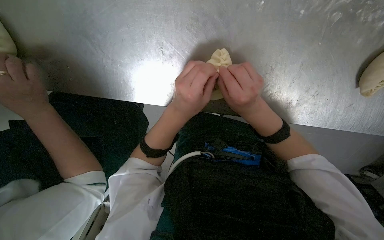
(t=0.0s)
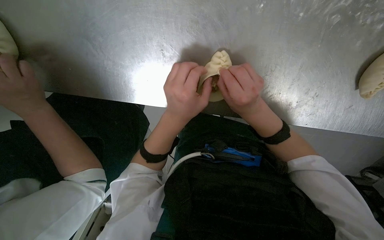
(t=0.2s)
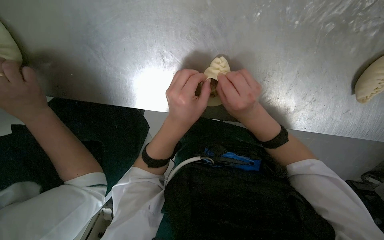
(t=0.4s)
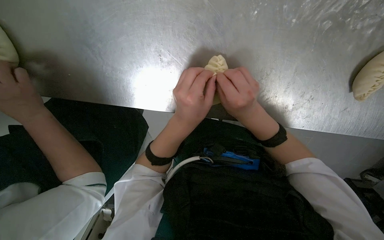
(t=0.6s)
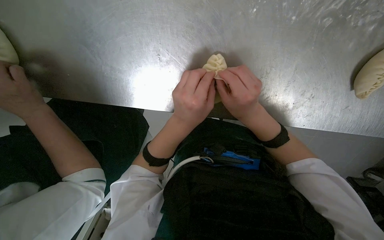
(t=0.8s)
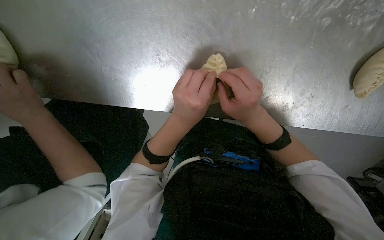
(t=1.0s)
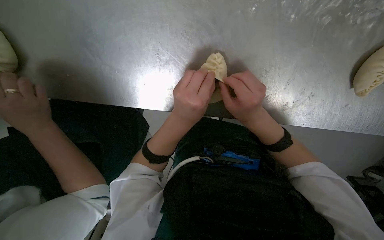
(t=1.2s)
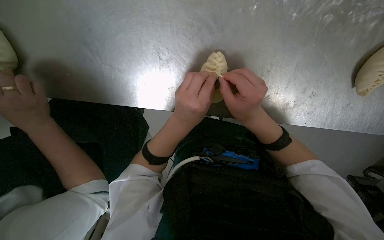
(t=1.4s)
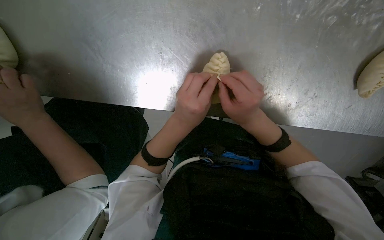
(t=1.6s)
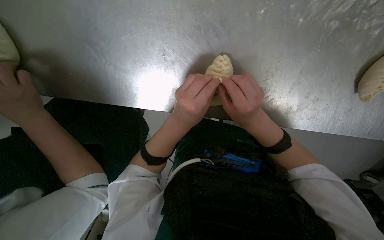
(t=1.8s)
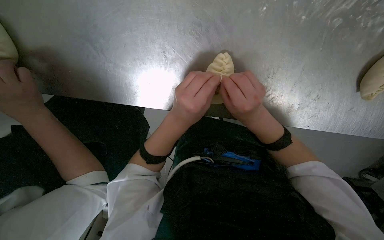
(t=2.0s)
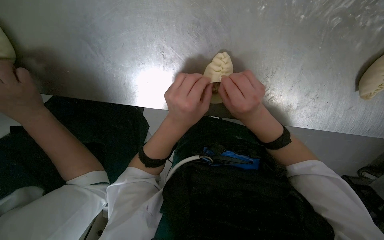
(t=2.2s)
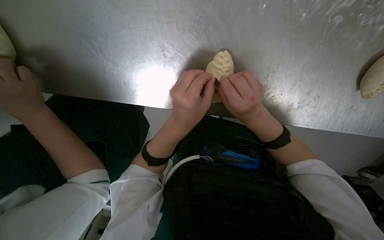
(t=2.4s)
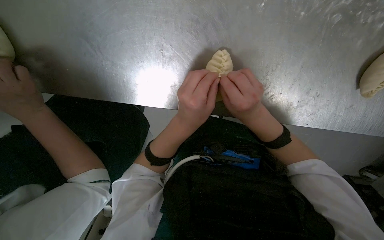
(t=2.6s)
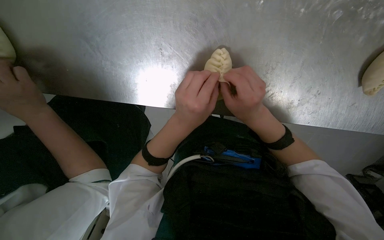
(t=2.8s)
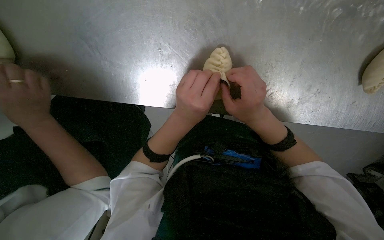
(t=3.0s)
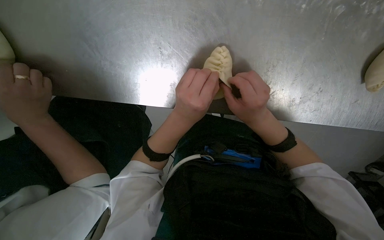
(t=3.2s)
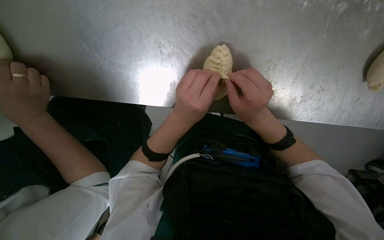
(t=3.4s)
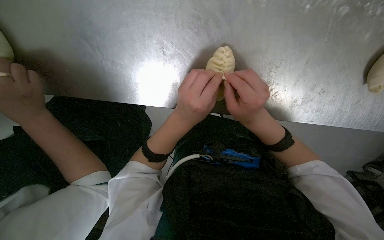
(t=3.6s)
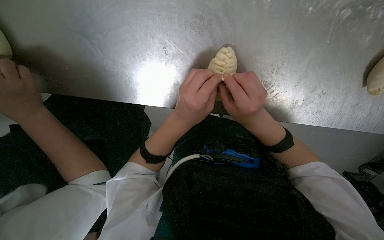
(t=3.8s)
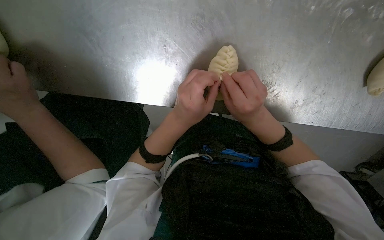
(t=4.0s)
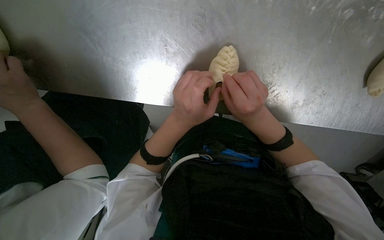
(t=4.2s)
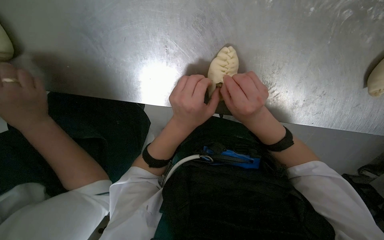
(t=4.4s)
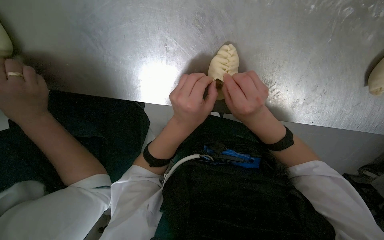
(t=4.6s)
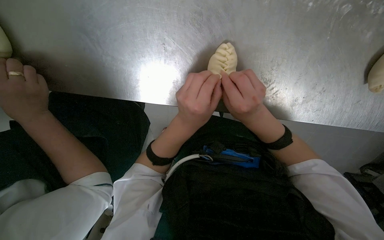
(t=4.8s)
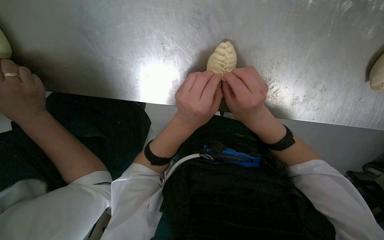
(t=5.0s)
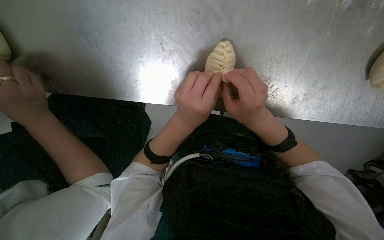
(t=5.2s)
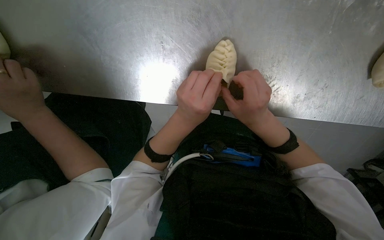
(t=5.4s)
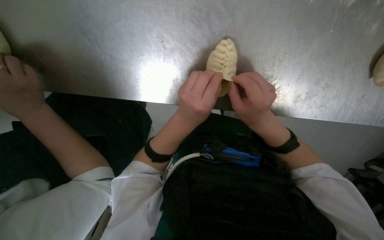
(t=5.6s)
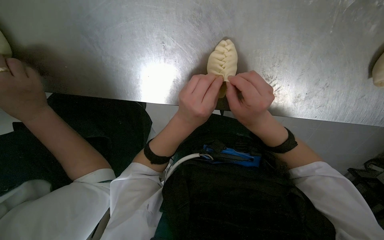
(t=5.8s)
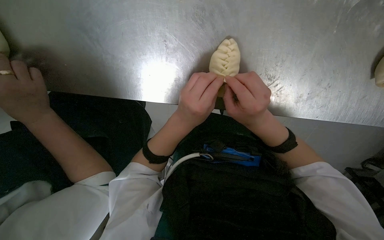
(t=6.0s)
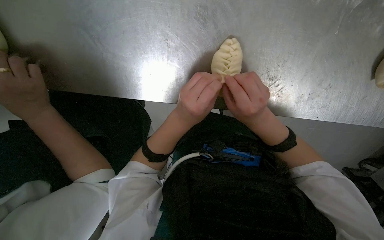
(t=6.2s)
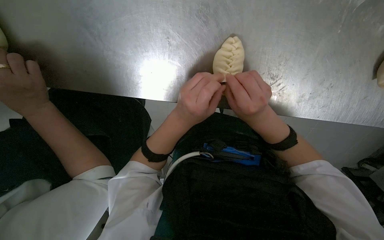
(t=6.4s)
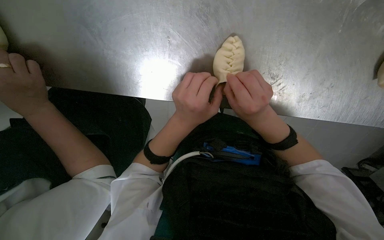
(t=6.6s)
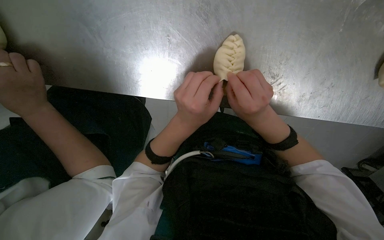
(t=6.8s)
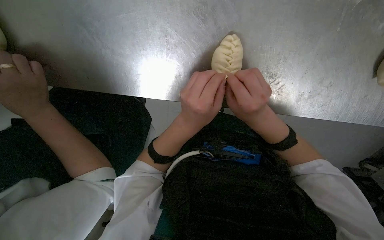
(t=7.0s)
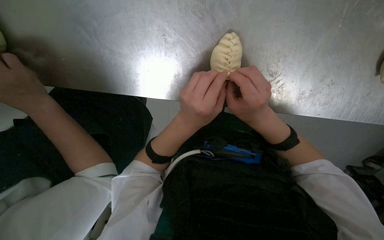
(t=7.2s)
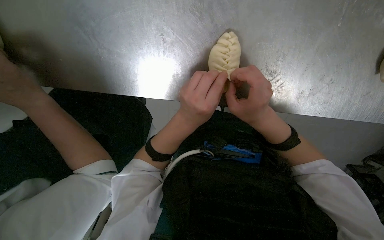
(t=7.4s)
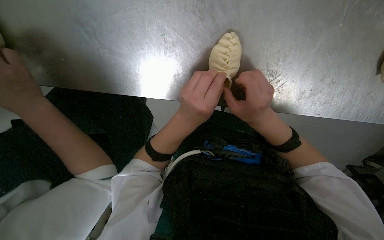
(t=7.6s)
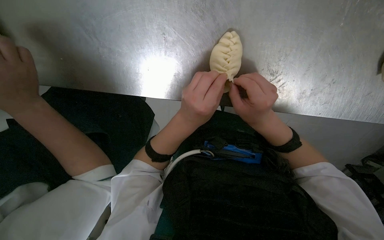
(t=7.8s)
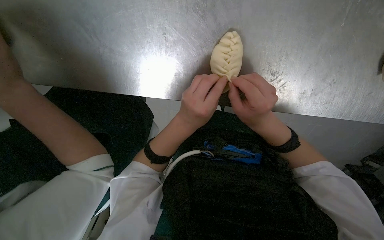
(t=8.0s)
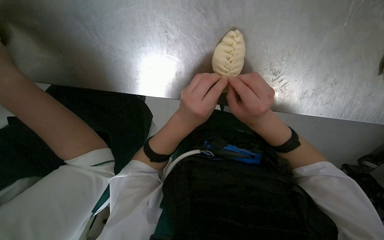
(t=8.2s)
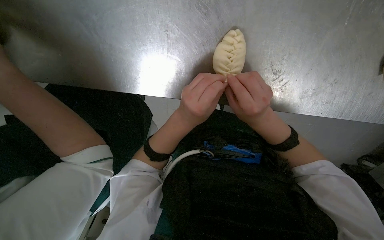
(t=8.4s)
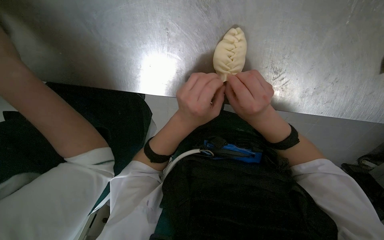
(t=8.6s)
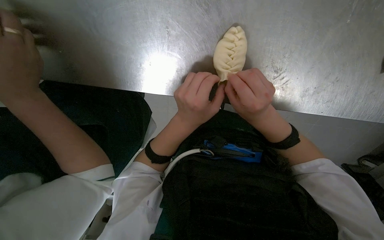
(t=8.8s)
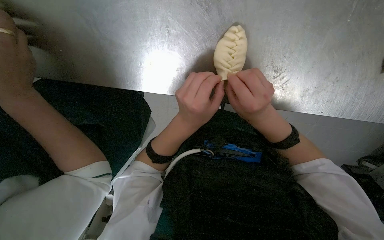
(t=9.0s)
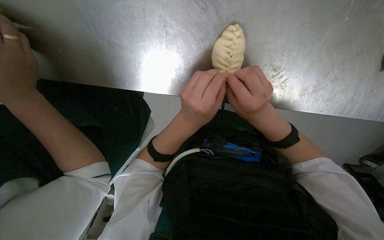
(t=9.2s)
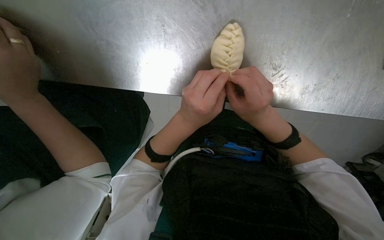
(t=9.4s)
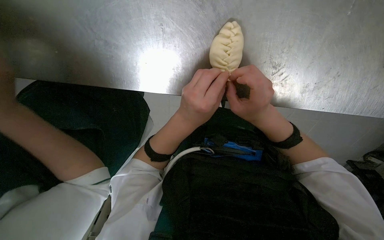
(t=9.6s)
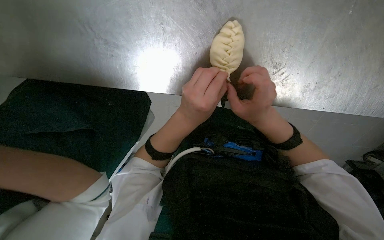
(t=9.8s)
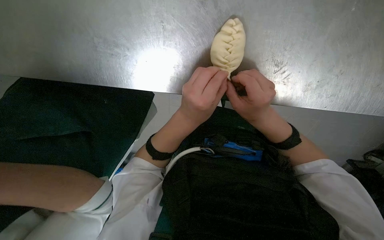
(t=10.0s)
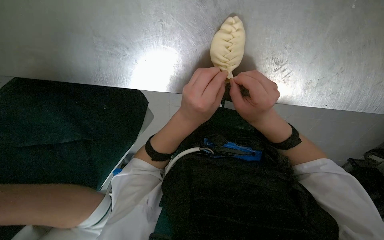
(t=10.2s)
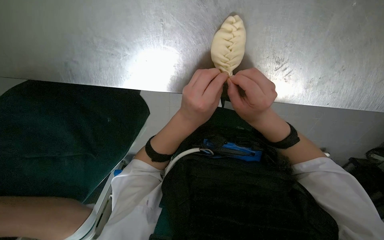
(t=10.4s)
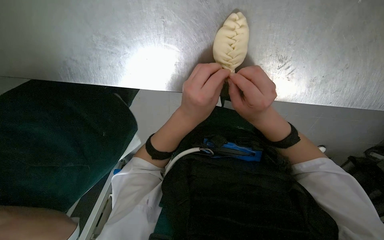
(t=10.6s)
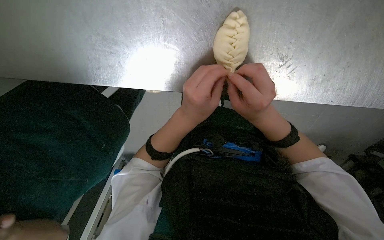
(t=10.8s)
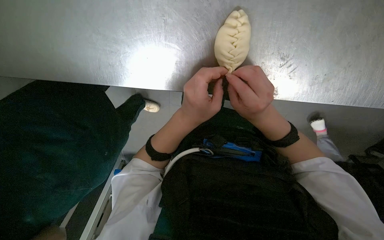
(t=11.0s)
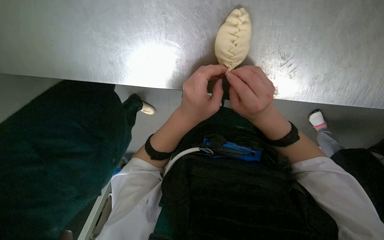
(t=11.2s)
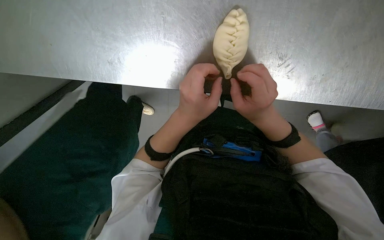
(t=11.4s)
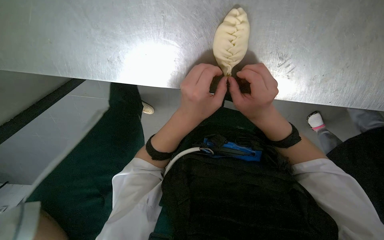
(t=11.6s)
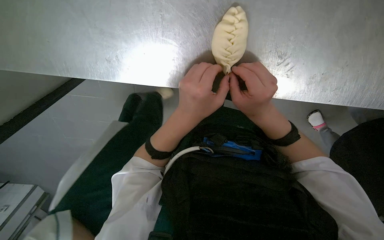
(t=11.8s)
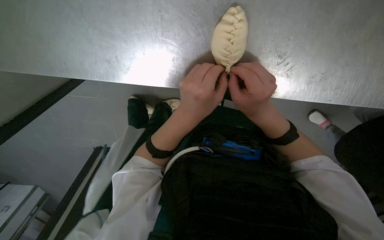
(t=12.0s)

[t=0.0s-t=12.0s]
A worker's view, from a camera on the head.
Job: preparing food.
The whole recording: Sealing meat-filled dumplings. The worker continues sealing meat-filled dough circles, pinching the edges to form a braided pattern.
t=0.0s to t=12.0s: The hands make small movements and keep their place.

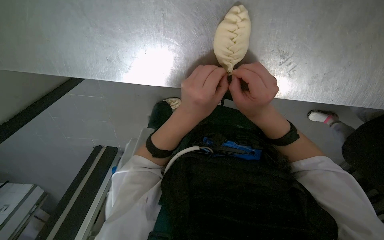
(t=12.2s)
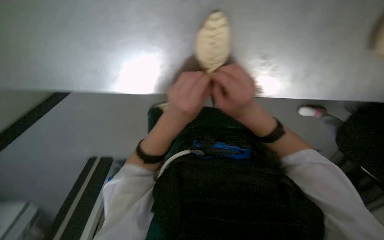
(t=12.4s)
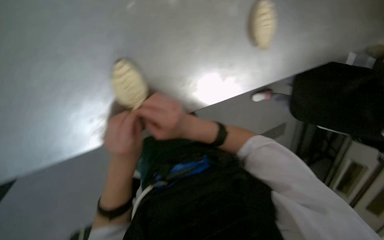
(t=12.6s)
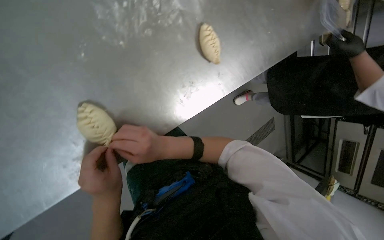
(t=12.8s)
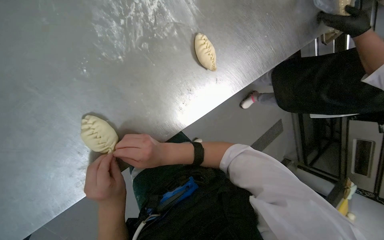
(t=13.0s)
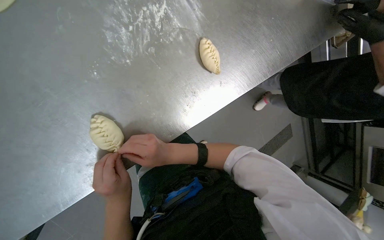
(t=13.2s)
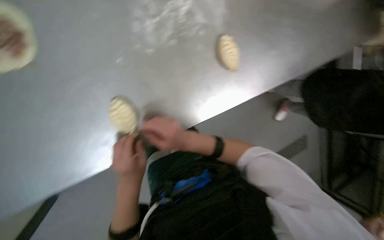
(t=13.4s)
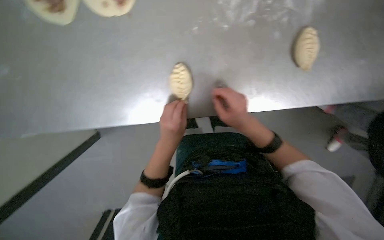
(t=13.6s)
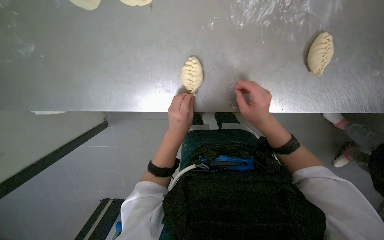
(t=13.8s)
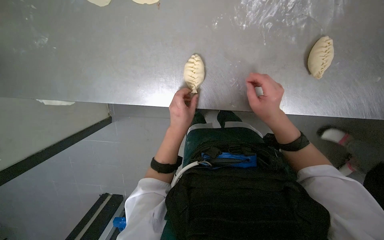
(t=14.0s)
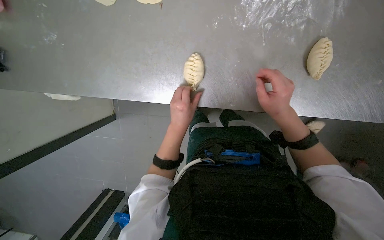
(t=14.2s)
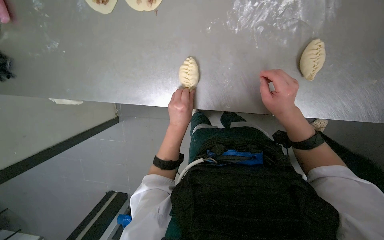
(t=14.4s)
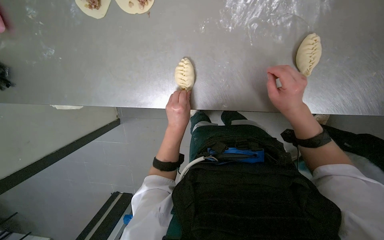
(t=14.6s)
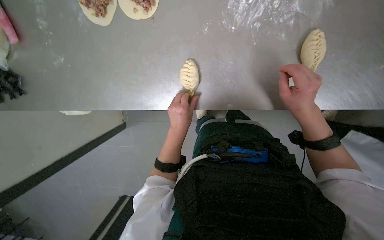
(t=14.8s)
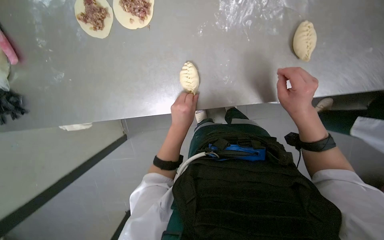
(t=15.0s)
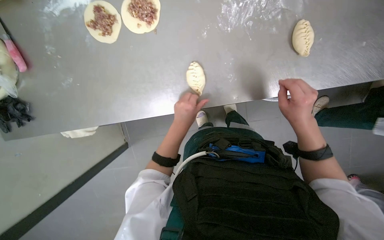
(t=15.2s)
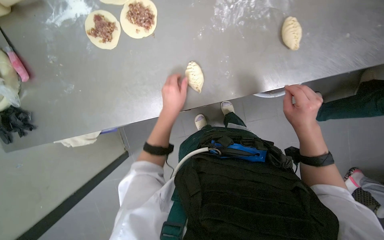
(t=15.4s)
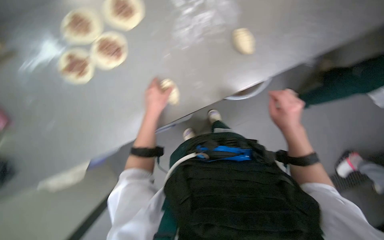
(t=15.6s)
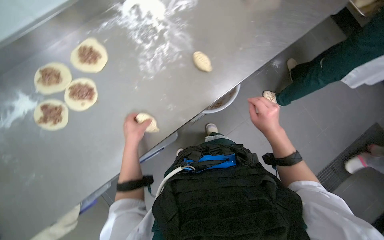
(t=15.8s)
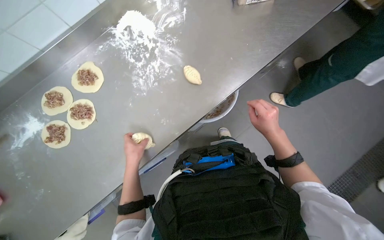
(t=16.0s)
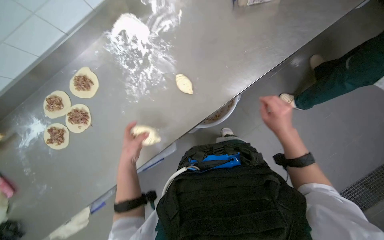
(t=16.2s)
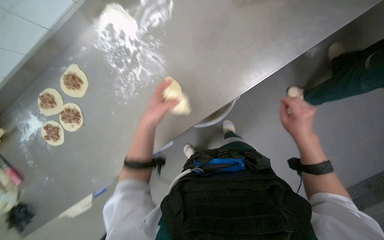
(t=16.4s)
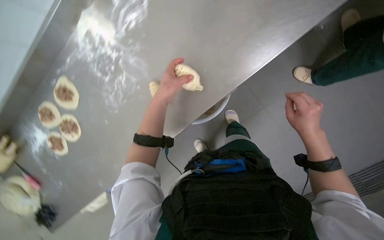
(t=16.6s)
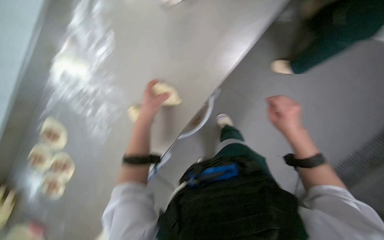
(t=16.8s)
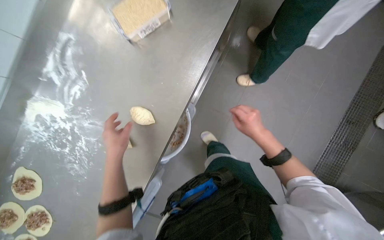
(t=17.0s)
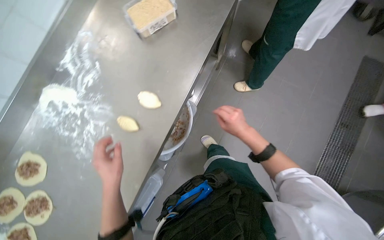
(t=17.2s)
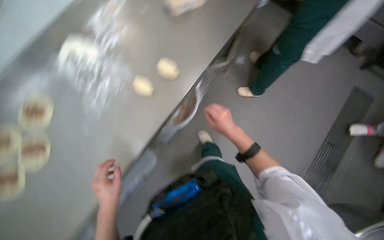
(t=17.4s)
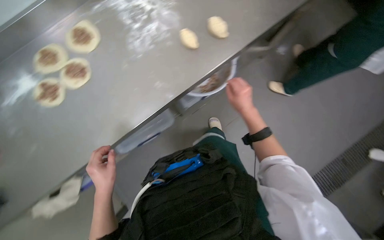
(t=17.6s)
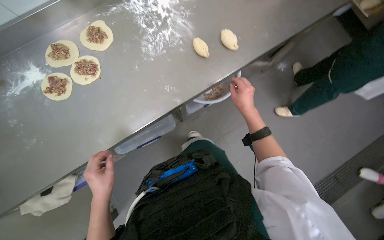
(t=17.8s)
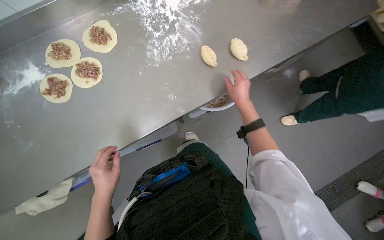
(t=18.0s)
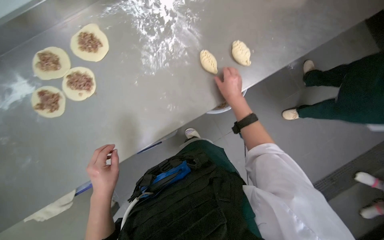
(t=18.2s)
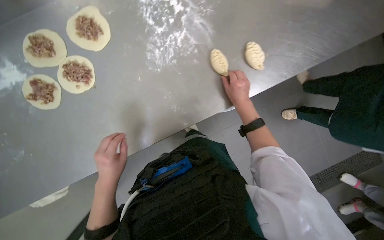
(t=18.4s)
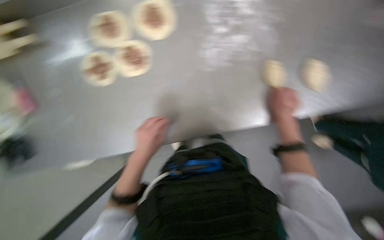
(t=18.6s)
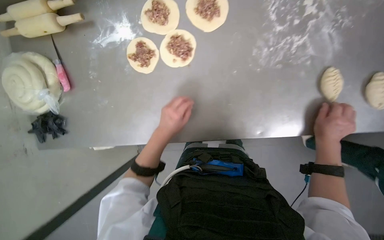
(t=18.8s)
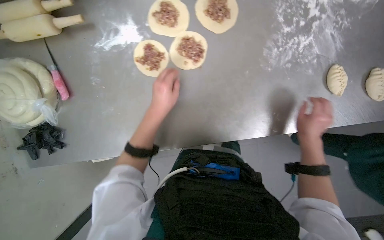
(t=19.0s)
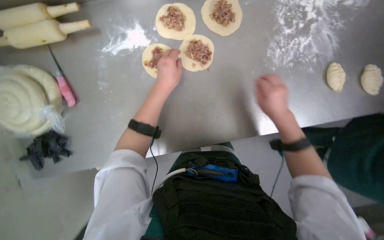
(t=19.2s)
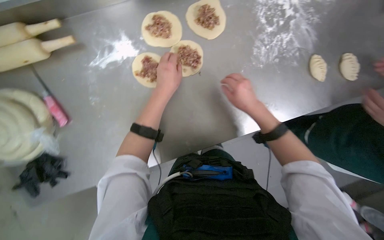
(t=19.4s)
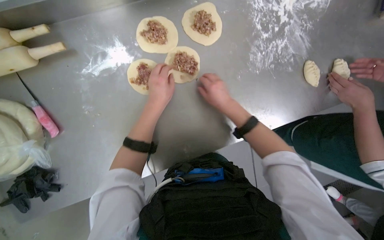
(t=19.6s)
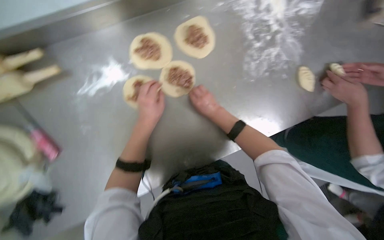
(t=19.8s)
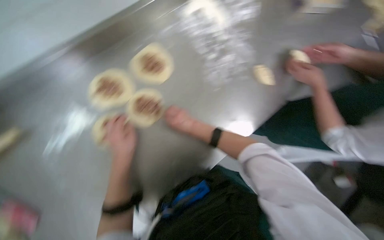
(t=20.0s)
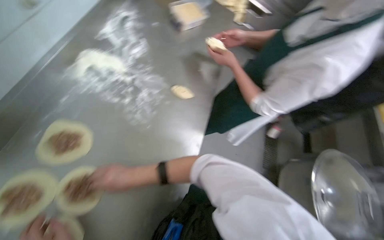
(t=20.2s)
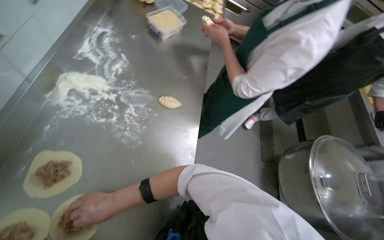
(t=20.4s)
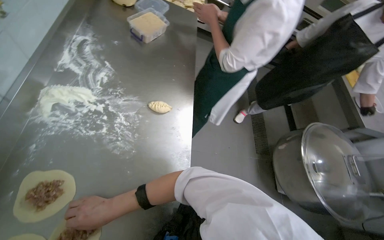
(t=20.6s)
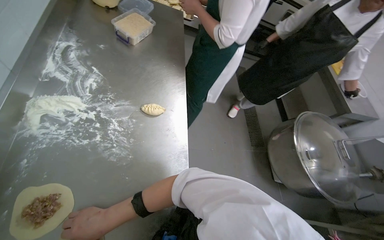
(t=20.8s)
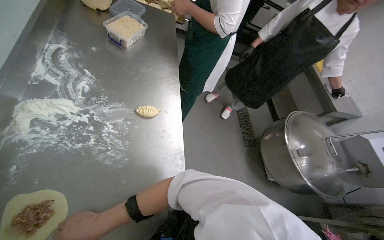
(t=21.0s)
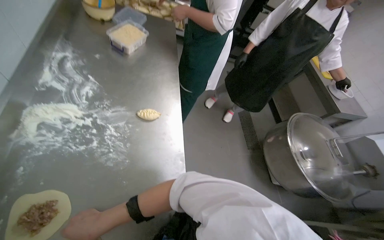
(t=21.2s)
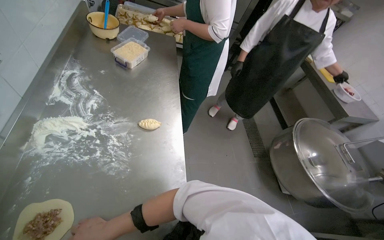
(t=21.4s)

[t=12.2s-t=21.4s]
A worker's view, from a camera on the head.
Job: preparing food.
The whole recording: Sealing meat-filled dumplings. The worker continues sealing meat-filled dough circles, pinching the edges to form a braided pattern.
t=12.2s to t=13.8s: The view tips upward by about 15 degrees.
t=15.2s to t=16.8s: The wearer moves some 60 cm. The scene turns about 40 degrees counterclockwise in the picture.
t=16.8s to t=18.4s: Everything in view rotates approximately 25 degrees clockwise.
t=19.8s to t=21.4s: The scene rotates counterclockwise by roughly 45 degrees.
